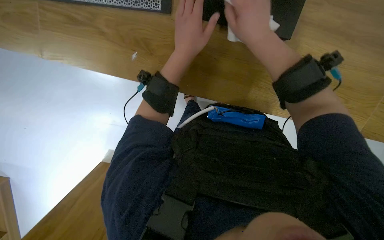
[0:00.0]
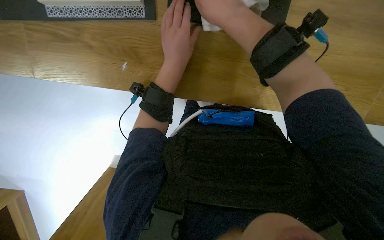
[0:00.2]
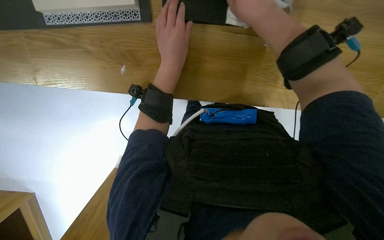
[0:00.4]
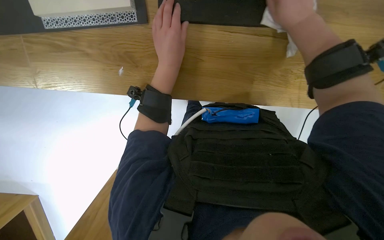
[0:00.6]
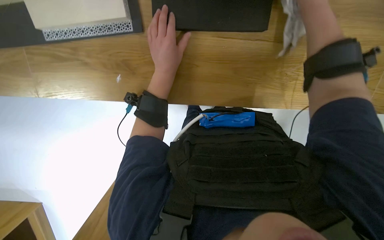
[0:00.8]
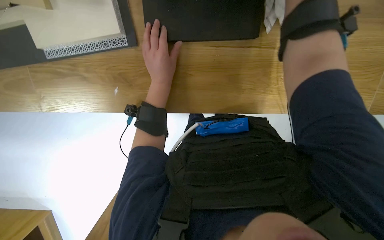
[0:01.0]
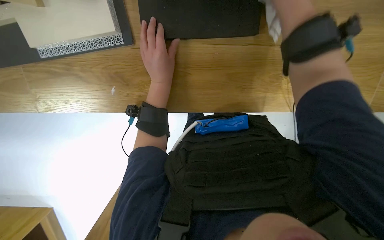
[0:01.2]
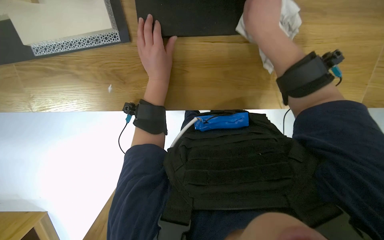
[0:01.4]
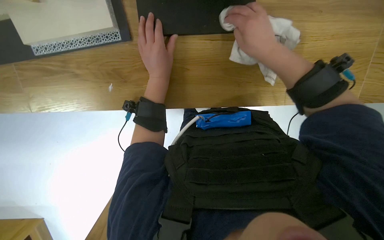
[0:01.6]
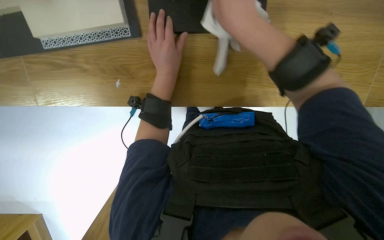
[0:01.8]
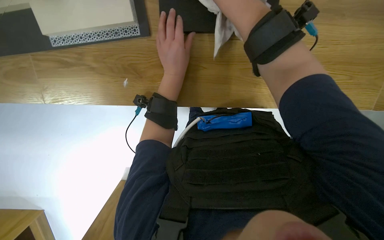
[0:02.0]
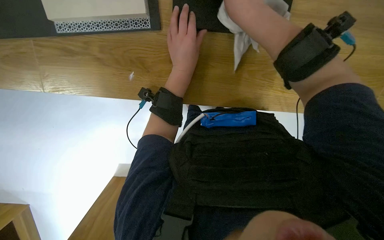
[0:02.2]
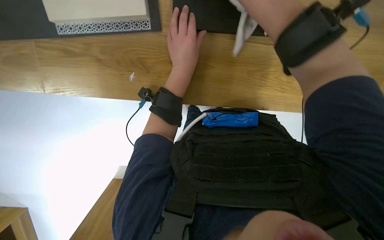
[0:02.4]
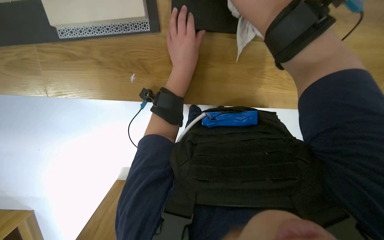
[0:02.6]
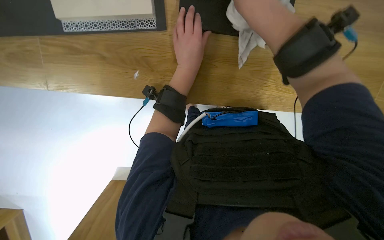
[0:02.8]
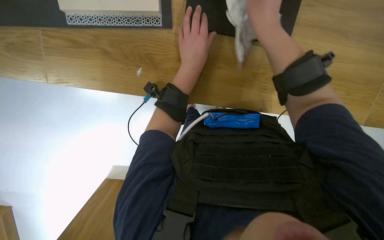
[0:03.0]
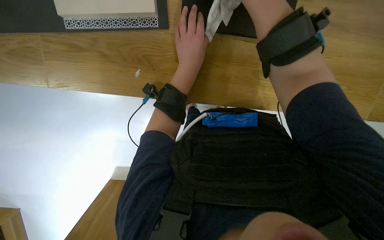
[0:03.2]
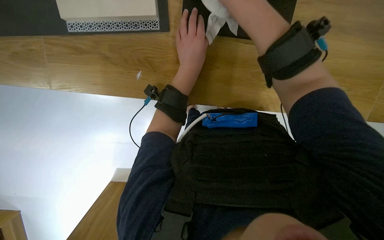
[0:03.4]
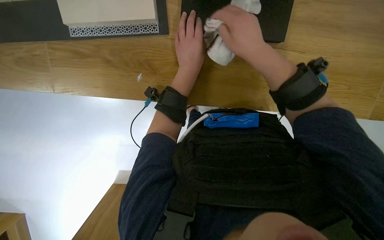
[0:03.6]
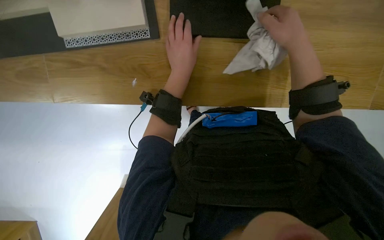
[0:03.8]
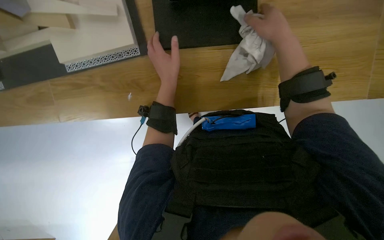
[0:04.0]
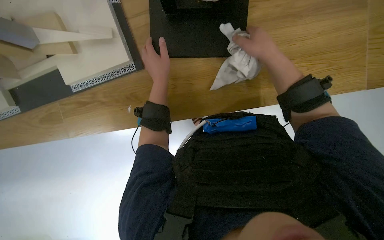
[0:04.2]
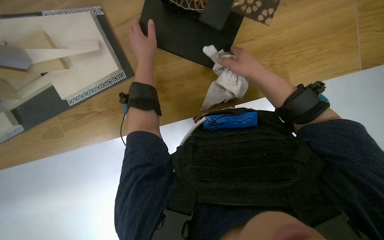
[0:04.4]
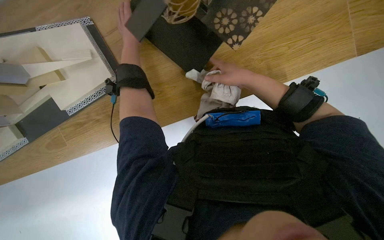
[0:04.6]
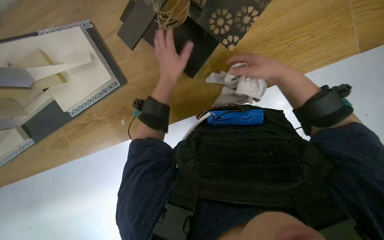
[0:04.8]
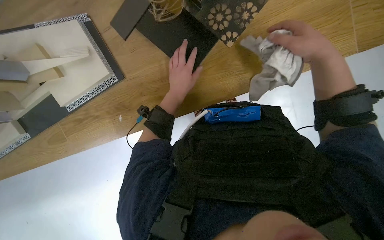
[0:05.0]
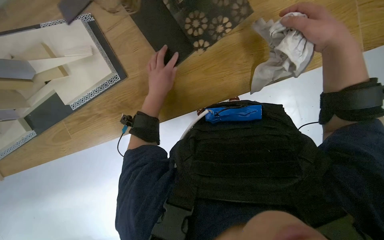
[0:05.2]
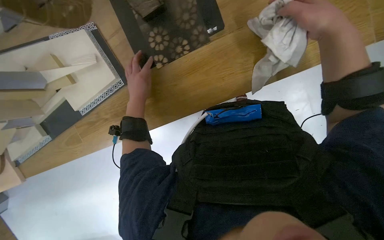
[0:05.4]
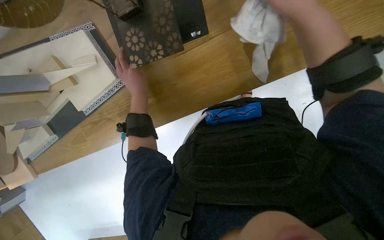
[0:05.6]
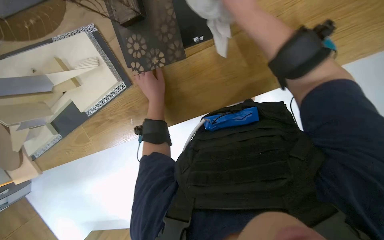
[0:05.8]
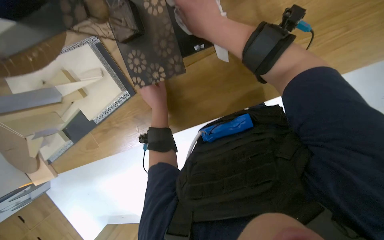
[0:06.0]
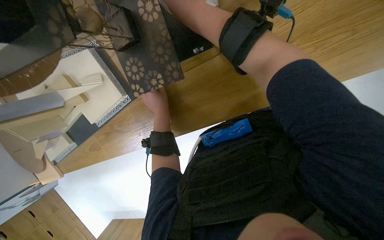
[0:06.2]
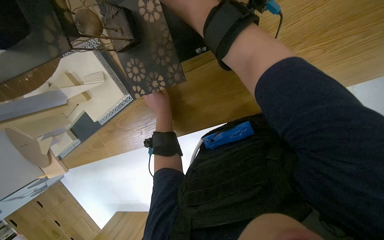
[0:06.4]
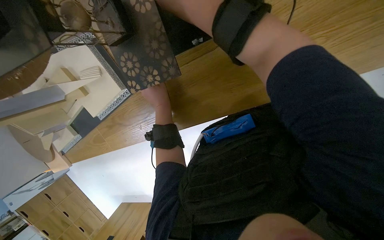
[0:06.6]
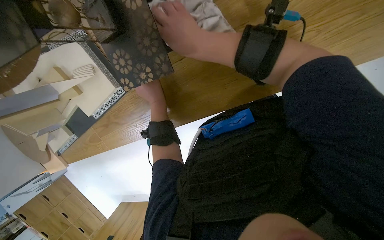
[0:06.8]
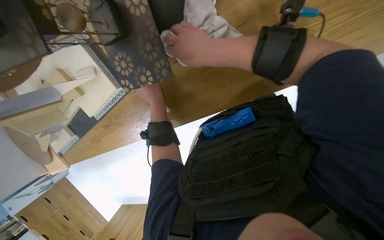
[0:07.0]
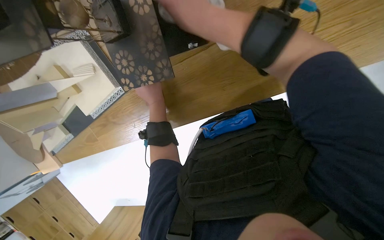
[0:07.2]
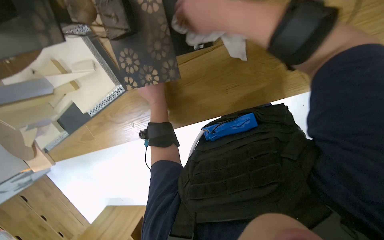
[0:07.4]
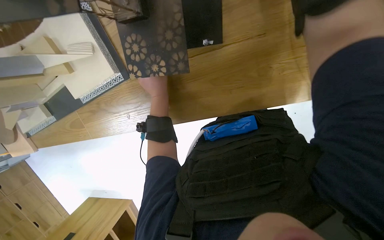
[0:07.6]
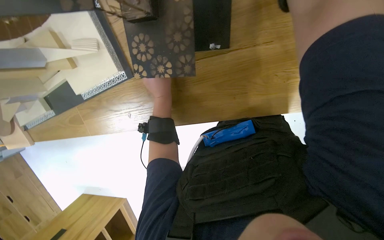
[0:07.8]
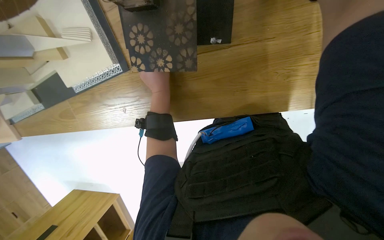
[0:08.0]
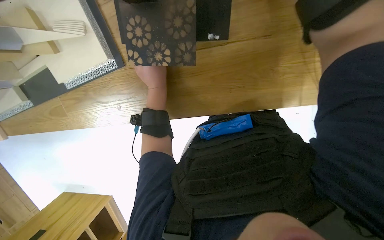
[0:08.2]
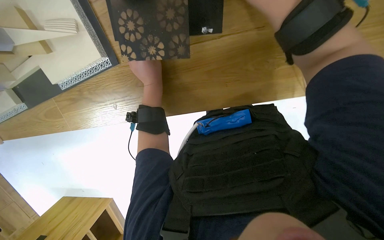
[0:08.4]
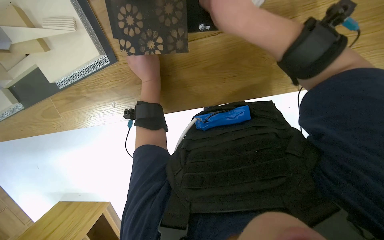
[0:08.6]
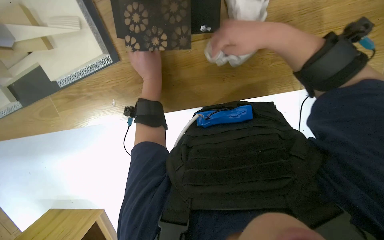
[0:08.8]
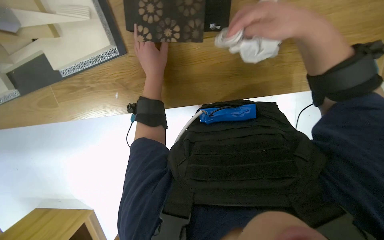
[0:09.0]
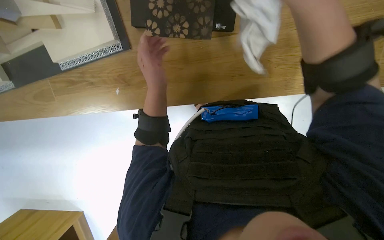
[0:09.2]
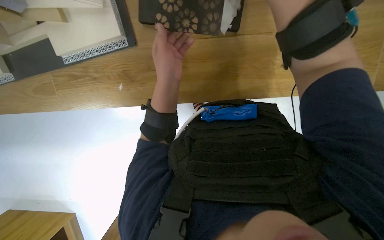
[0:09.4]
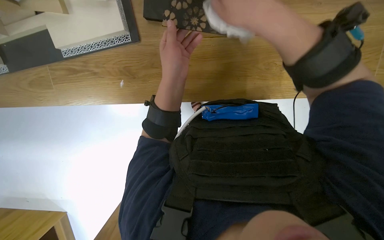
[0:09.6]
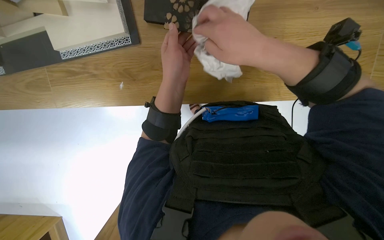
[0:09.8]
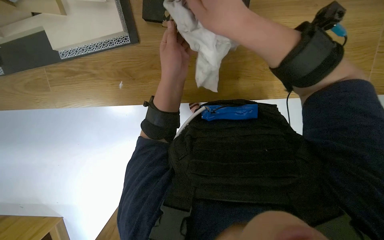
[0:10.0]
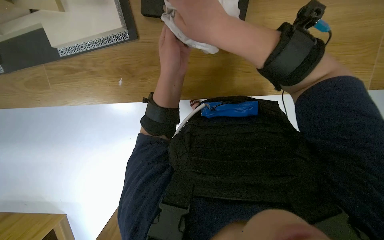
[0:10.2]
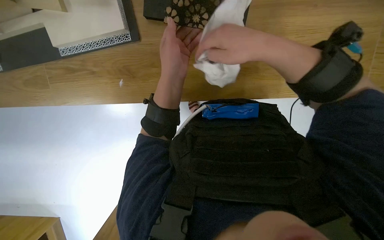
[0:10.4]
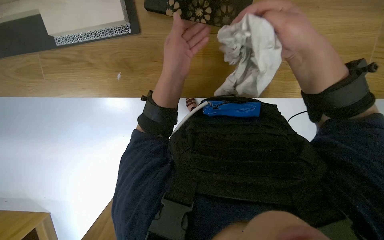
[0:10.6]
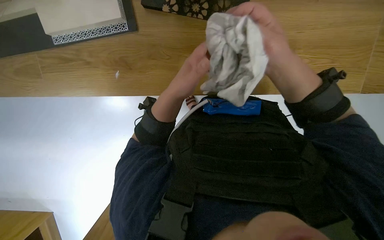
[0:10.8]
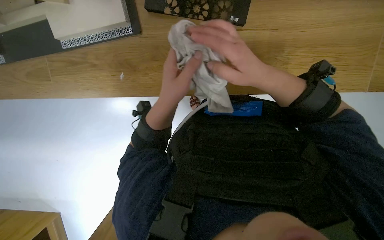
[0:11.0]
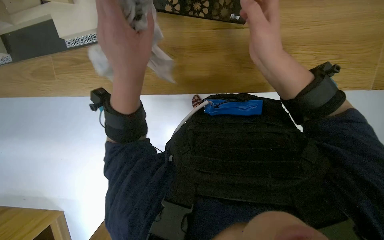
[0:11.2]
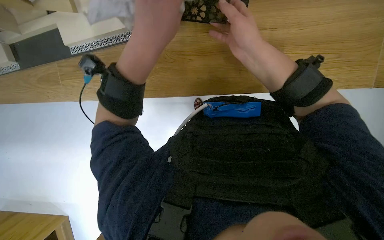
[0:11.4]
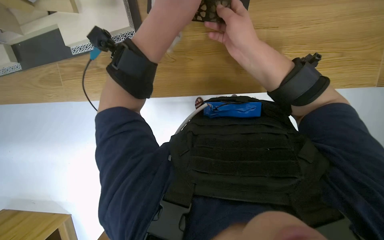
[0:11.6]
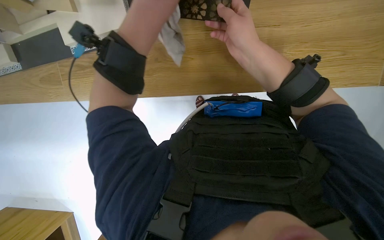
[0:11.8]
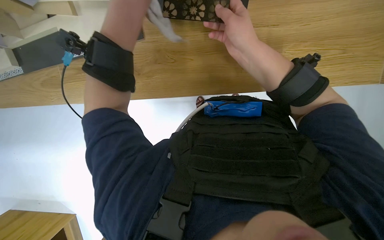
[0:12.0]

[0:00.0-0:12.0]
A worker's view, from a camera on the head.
Job: wiping surfaces.
The whole recording: Cleaning model pieces. The worker wipes various model pieces with a white cloth.
0:00.0 to 0:01.6: The right hand reaches some 20 cm to the right, then returns.
0:03.0 to 0:04.4: The right hand travels to the right, down the picture and farther from the camera by about 25 cm.
0:04.4 to 0:06.0: The right hand shifts roughly 15 cm up the picture and to the left.
0:09.0 to 0:10.4: The right hand travels to the left by roughly 15 cm.
0:10.4 to 0:12.0: The left hand shifts some 10 cm up the picture.

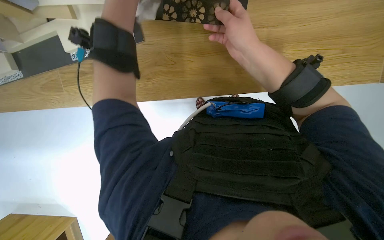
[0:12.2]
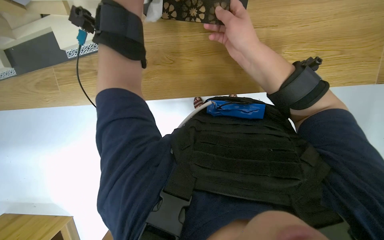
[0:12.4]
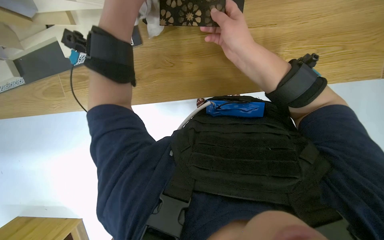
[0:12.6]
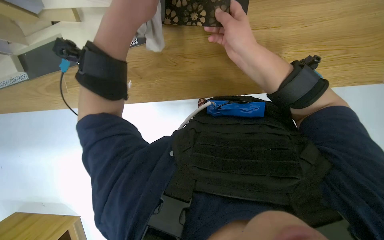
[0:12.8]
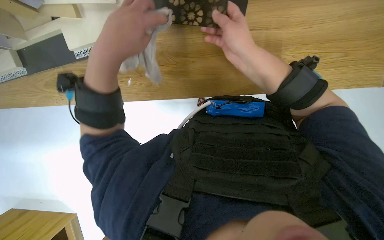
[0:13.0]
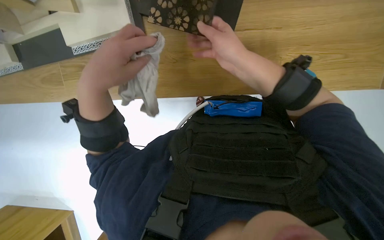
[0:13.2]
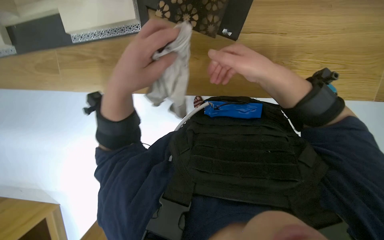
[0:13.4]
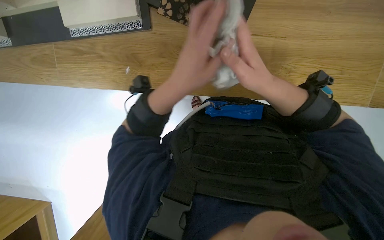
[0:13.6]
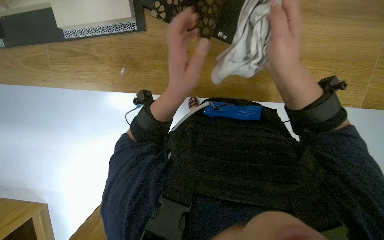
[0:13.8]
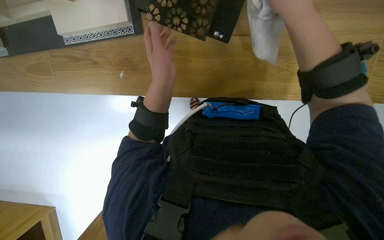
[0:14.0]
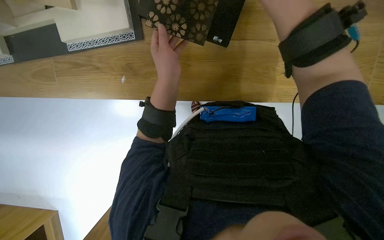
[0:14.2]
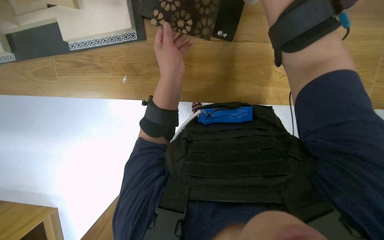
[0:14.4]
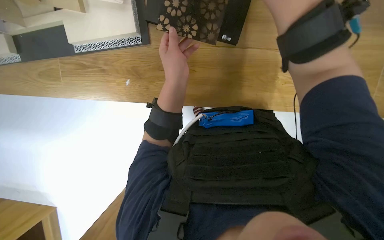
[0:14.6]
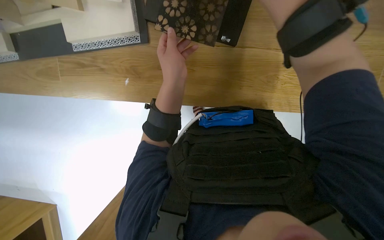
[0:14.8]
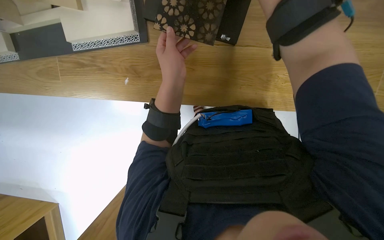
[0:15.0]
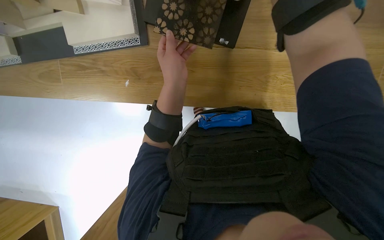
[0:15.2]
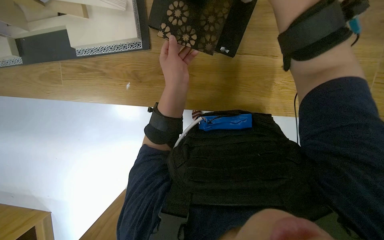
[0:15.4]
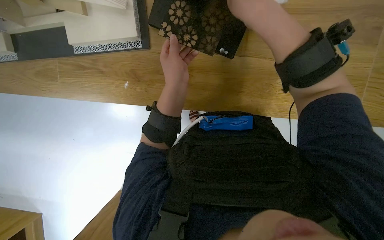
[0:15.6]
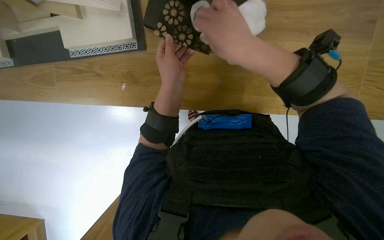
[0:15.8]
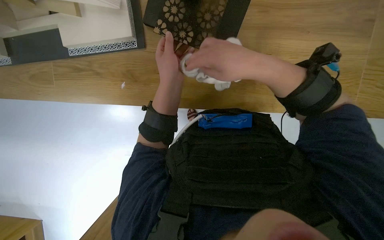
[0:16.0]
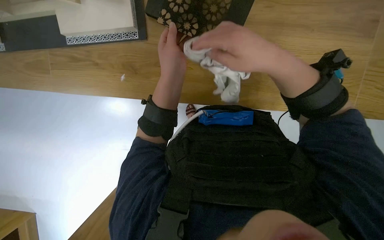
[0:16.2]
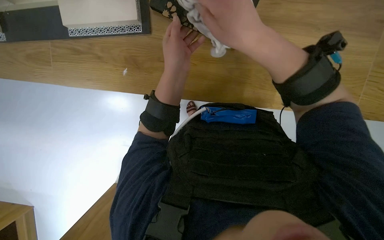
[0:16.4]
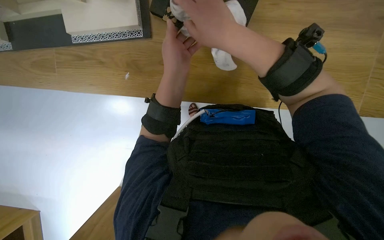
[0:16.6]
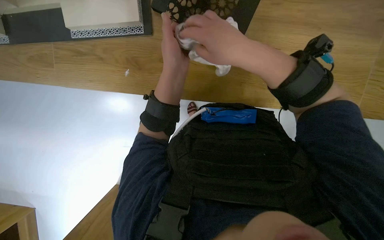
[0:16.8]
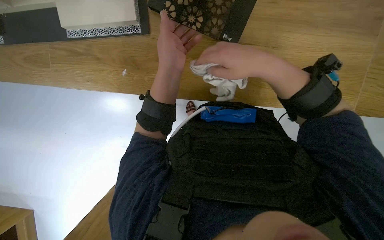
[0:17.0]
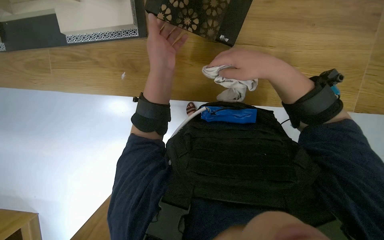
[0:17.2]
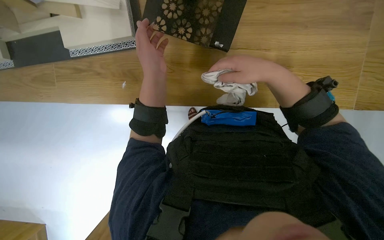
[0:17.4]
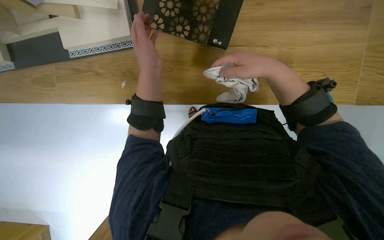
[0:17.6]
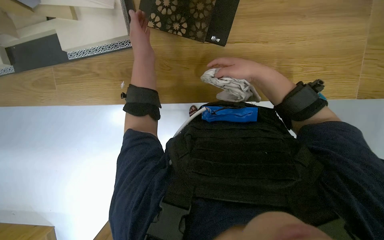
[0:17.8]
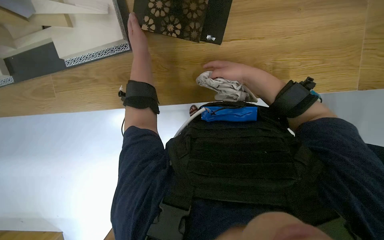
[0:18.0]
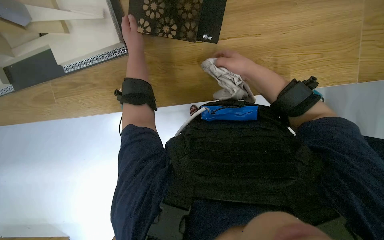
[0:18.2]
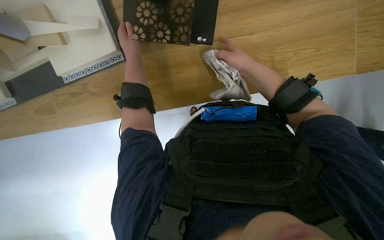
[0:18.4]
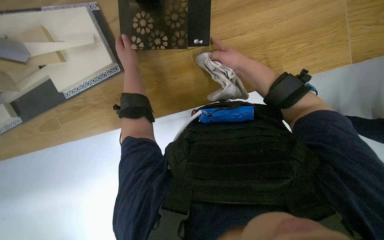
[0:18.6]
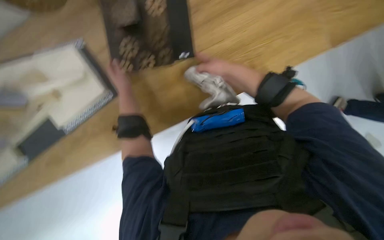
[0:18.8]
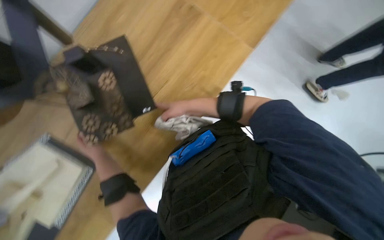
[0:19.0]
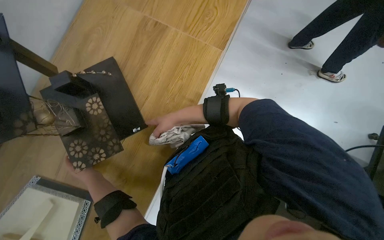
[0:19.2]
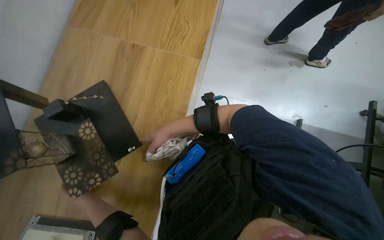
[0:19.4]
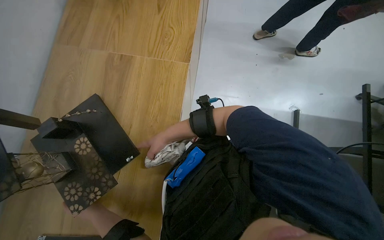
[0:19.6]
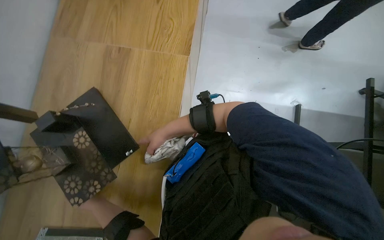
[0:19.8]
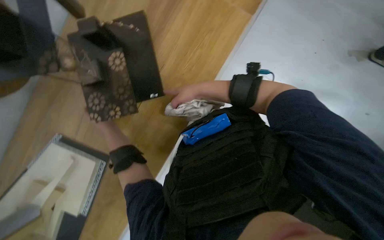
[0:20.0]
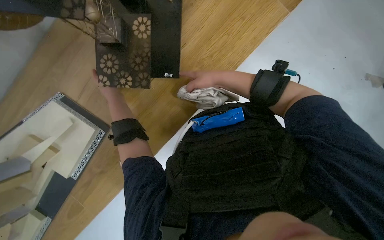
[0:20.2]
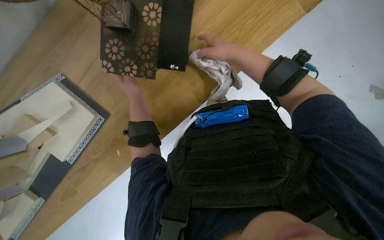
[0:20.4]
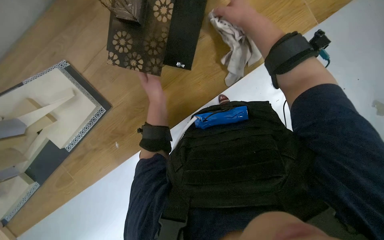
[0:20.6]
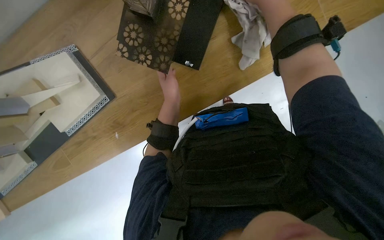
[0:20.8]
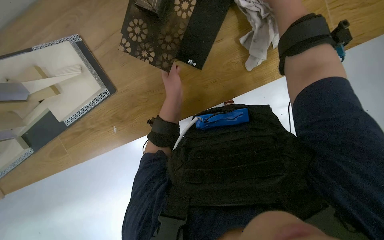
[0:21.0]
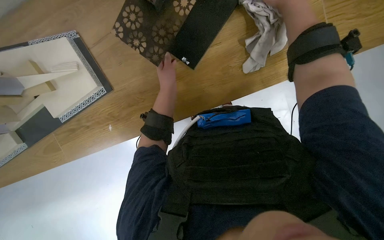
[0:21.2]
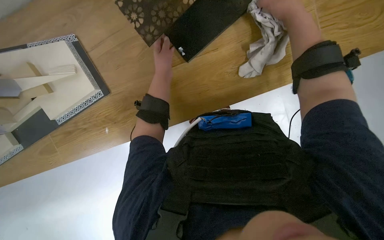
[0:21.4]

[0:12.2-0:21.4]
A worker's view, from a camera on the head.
Job: wiping surfaces.
The whole recording: Cleaning model pieces. The worker wipes various model pieces with a white cloth.
0:12.2 to 0:13.8: The left hand travels down the picture and to the right by roughly 20 cm.
0:16.8 to 0:18.4: The left hand shifts some 15 cm up the picture and farther from the camera. Meanwhile the right hand travels to the right and farther from the camera by approximately 20 cm.
0:18.4 to 0:19.8: The view tilts some 20 degrees upward. Everything in view rotates about 70 degrees counterclockwise.
0:19.8 to 0:21.4: The view tilts about 20 degrees downward. Everything in view rotates about 60 degrees clockwise.
